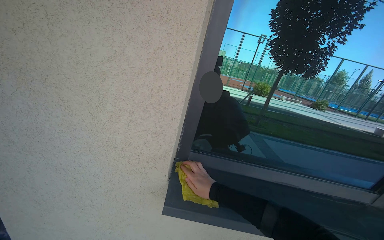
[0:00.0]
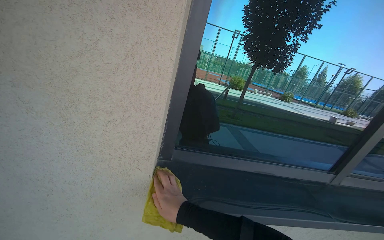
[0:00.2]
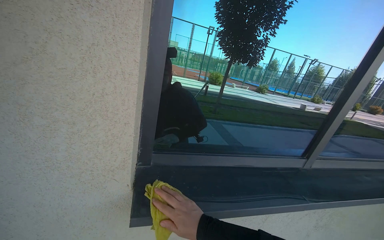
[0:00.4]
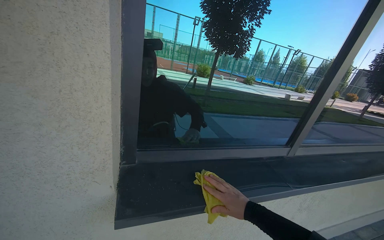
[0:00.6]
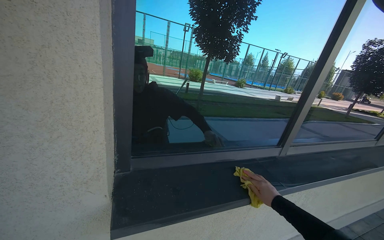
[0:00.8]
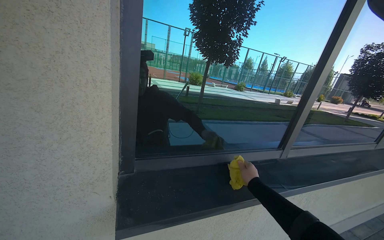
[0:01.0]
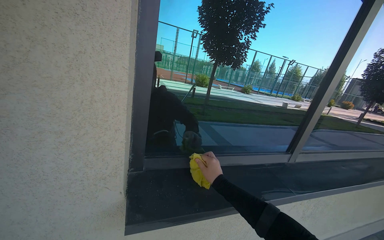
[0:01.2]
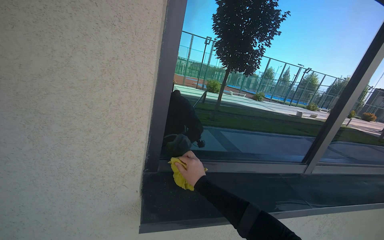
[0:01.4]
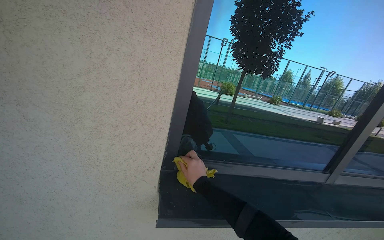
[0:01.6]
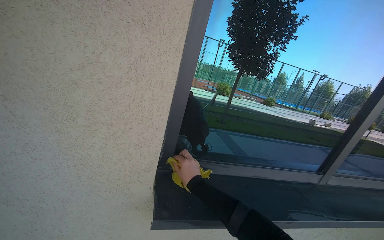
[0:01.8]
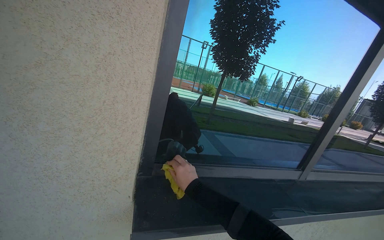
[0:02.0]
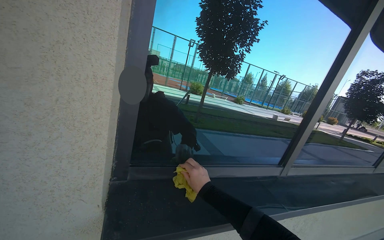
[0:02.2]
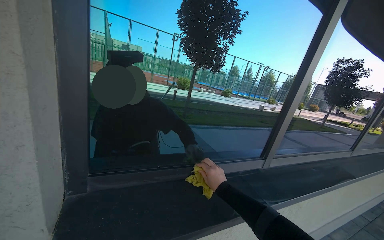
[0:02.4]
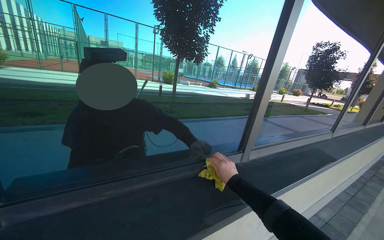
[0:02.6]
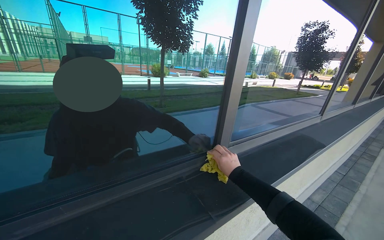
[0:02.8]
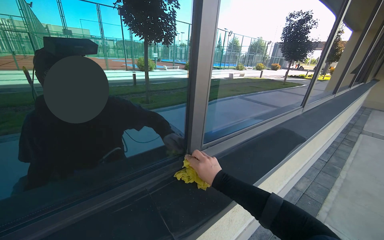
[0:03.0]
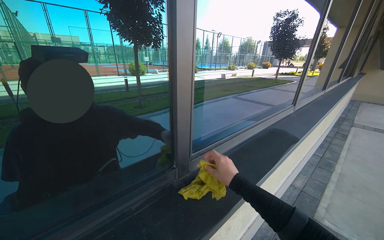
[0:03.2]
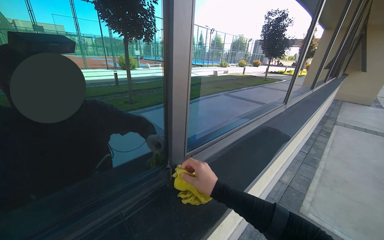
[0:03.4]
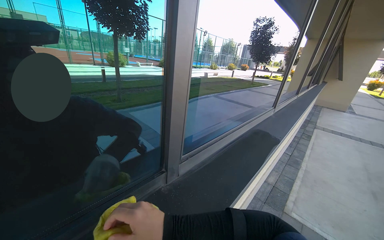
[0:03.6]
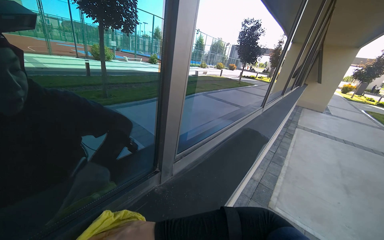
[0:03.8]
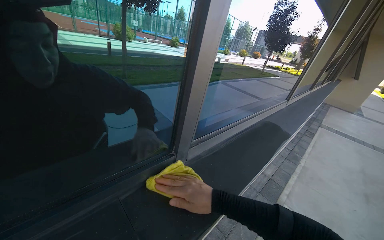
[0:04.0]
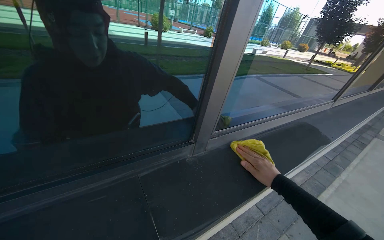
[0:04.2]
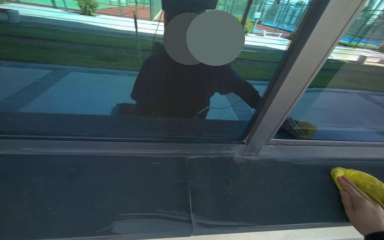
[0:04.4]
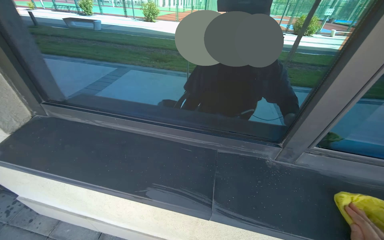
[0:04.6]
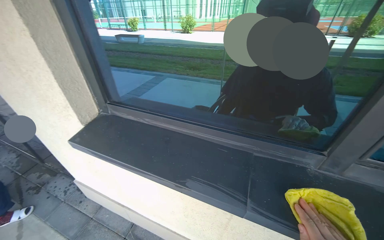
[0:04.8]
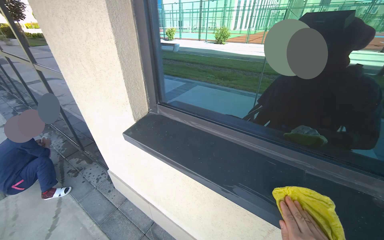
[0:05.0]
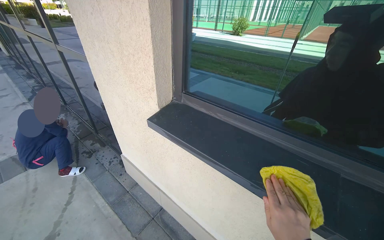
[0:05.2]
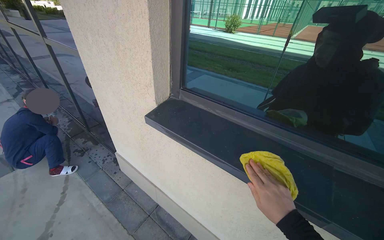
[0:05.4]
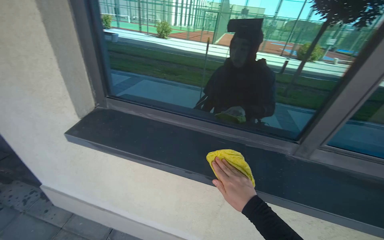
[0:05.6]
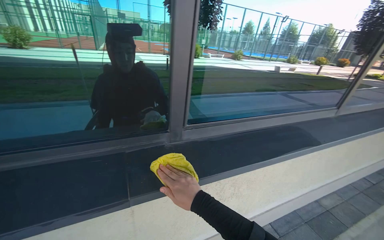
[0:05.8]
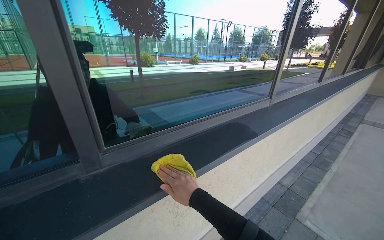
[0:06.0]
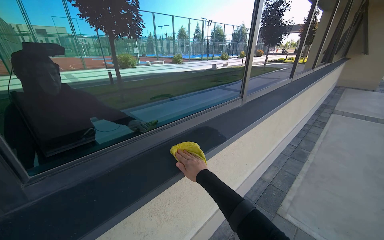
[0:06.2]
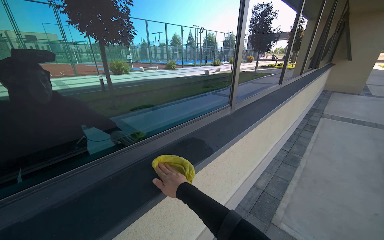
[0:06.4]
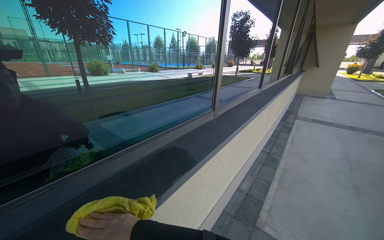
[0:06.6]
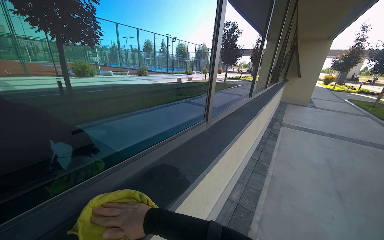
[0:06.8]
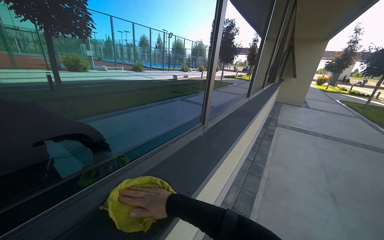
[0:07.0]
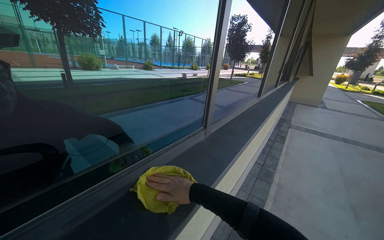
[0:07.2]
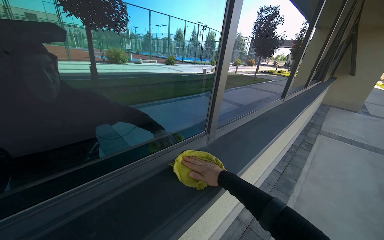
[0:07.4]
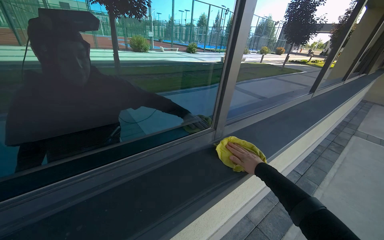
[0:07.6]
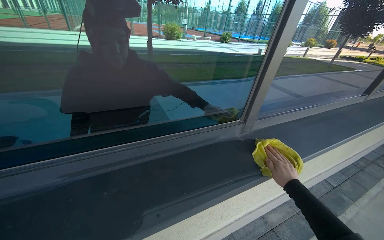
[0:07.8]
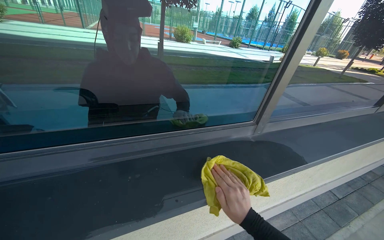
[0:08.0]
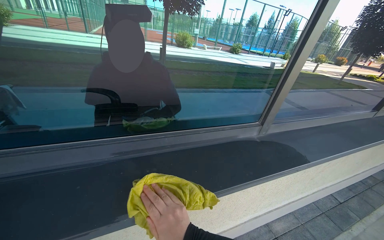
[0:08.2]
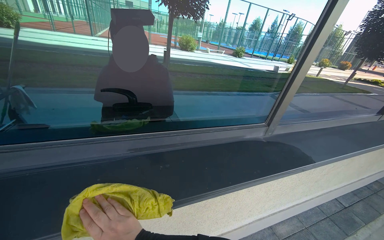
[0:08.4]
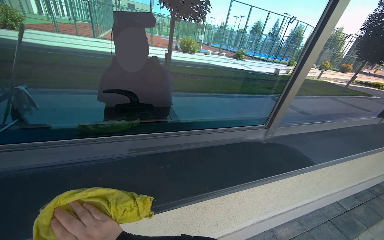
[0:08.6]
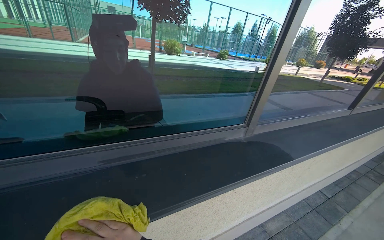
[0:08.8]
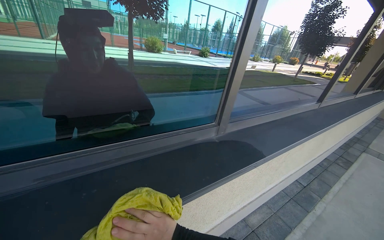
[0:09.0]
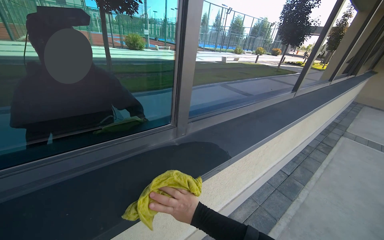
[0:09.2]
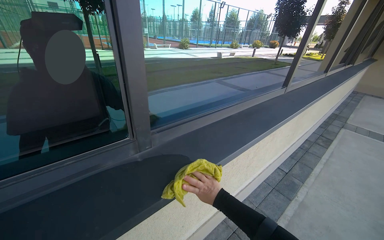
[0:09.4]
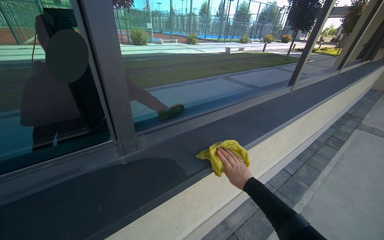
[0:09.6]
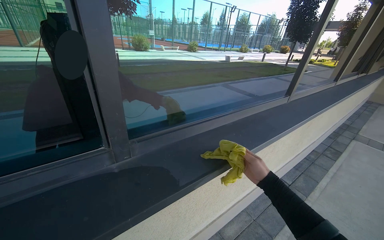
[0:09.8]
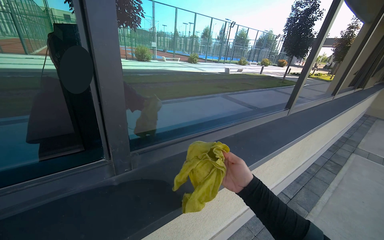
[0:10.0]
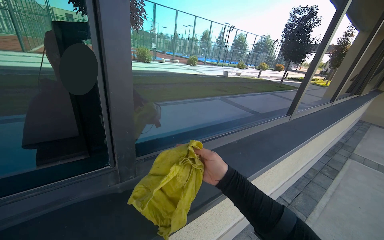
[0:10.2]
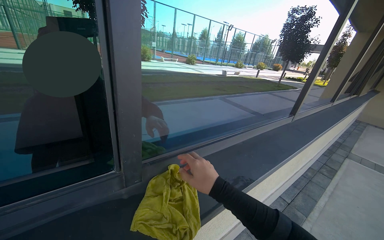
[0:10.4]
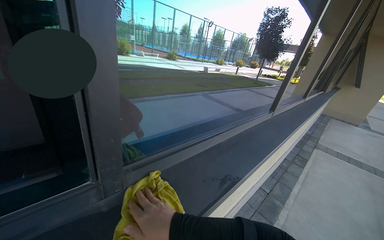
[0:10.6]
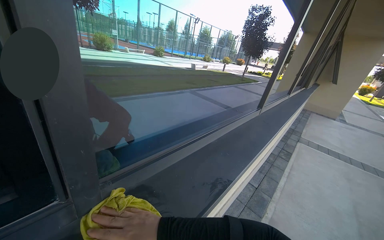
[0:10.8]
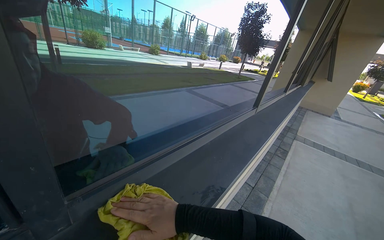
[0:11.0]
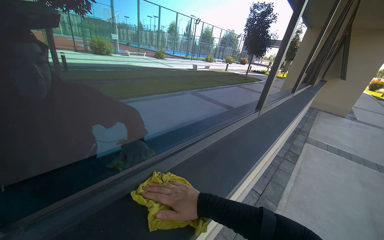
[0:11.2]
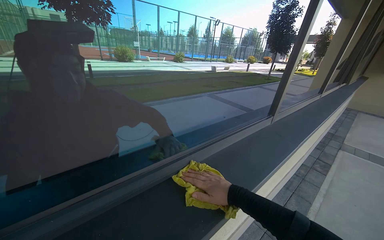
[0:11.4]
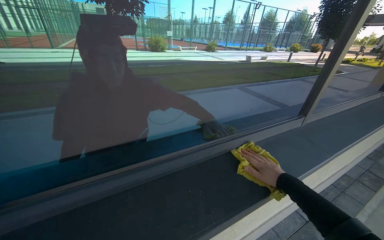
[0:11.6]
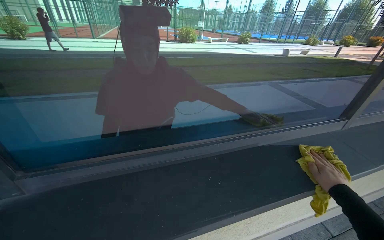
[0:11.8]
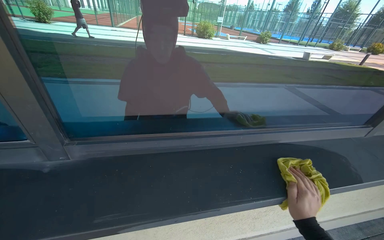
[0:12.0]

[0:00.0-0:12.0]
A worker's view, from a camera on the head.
Job: wiping surfaces.
The whole recording: Wiping window frame. The worker wipes the inside of the opened window frames with a yellow cloth.
0:00.0 to 0:01.6: The right hand goes to the right and returns, about 40 cm each way.
0:01.6 to 0:03.0: The wearer moves some 60 cm. The head turns to the right by approximately 30 degrees.
0:03.0 to 0:04.4: The wearer's head swings roughly 35 degrees to the left.
0:04.4 to 0:06.0: The wearer looks approximately 30 degrees further to the right.
0:06.0 to 0:07.6: The camera travels some 70 cm.
0:10.4 to 0:12.0: The wearer looks about 25 degrees further to the left.

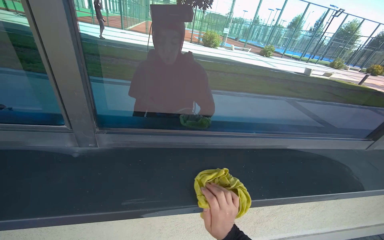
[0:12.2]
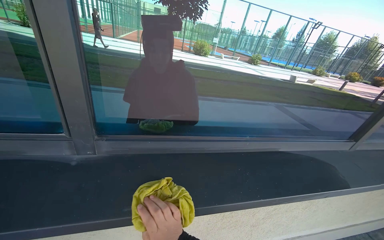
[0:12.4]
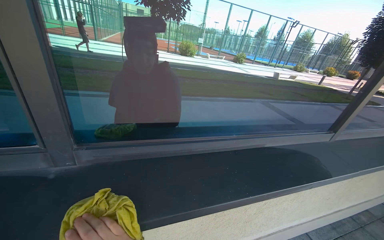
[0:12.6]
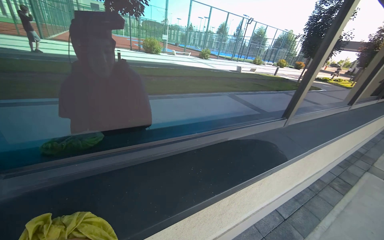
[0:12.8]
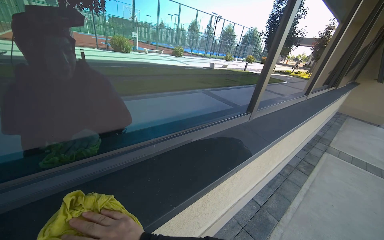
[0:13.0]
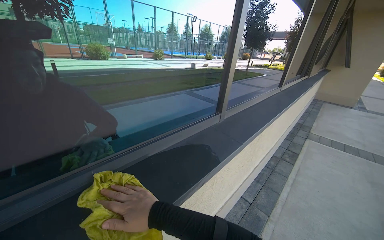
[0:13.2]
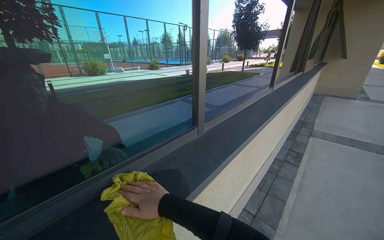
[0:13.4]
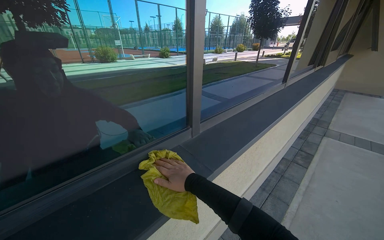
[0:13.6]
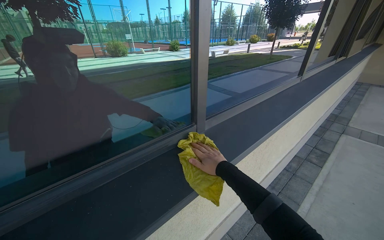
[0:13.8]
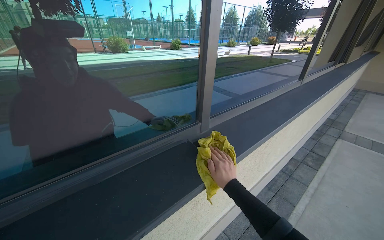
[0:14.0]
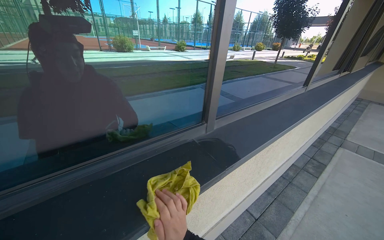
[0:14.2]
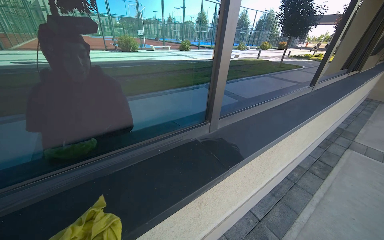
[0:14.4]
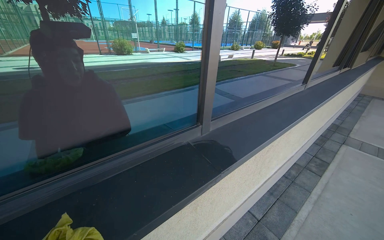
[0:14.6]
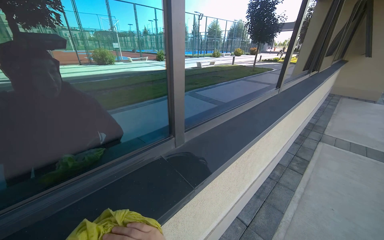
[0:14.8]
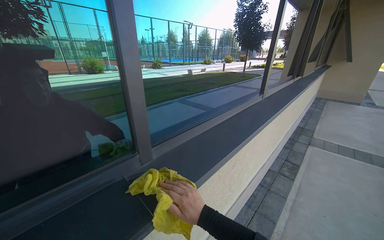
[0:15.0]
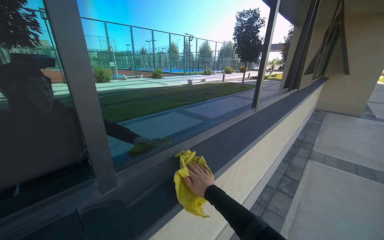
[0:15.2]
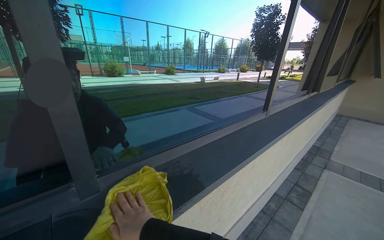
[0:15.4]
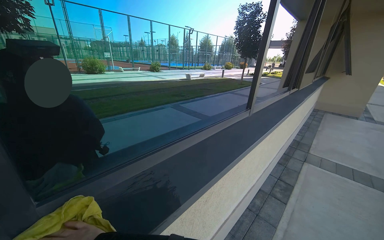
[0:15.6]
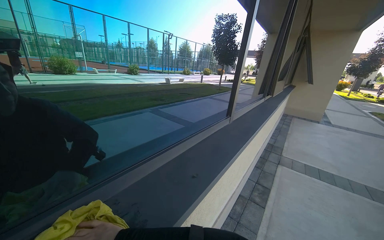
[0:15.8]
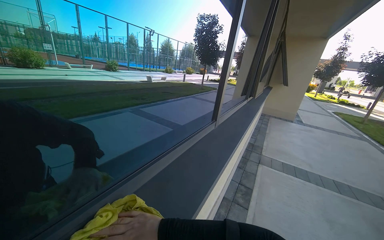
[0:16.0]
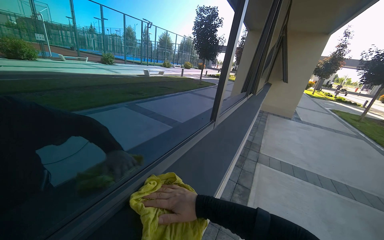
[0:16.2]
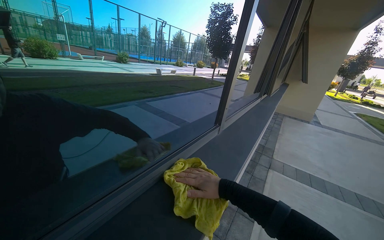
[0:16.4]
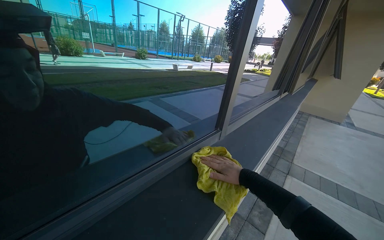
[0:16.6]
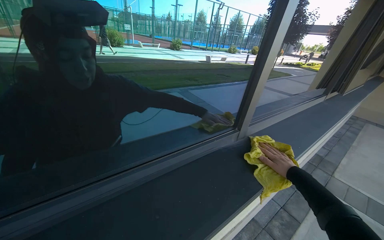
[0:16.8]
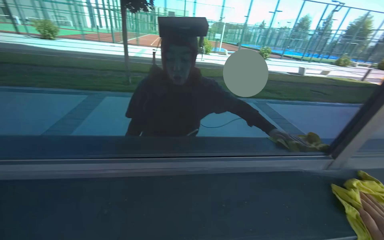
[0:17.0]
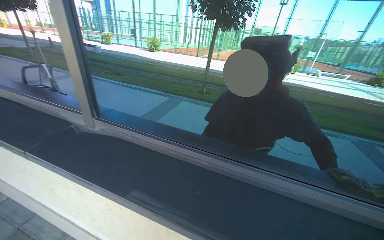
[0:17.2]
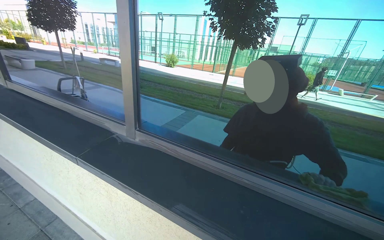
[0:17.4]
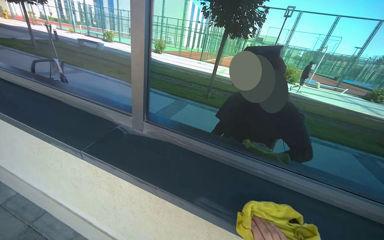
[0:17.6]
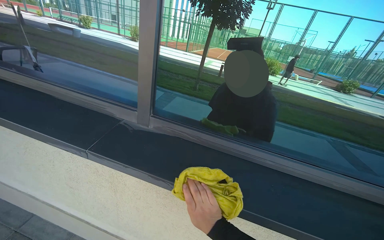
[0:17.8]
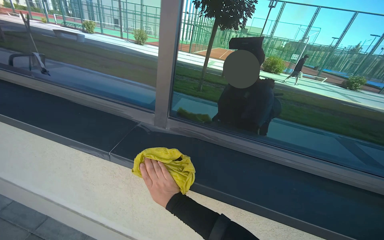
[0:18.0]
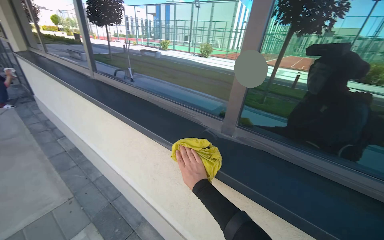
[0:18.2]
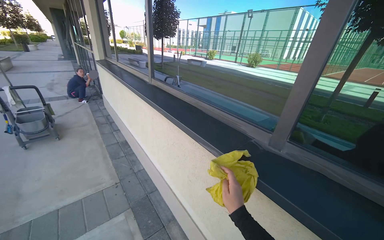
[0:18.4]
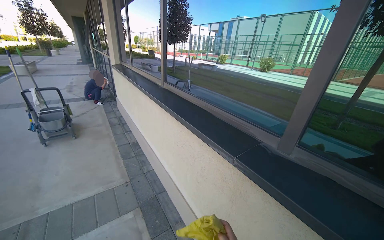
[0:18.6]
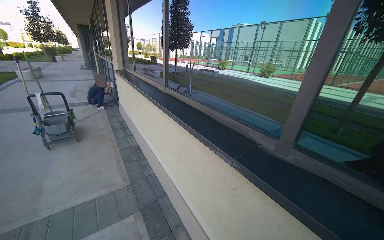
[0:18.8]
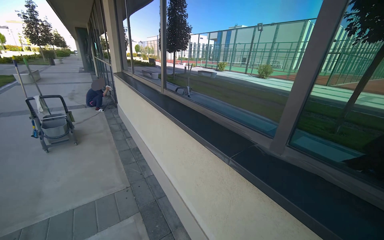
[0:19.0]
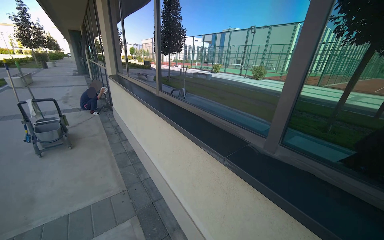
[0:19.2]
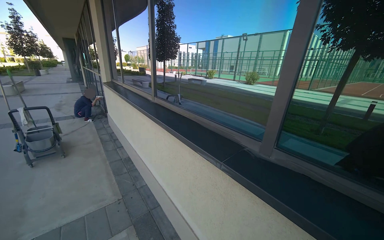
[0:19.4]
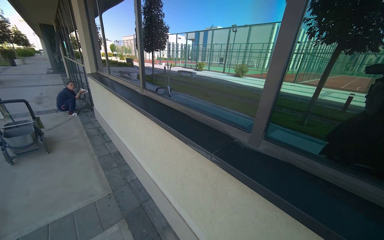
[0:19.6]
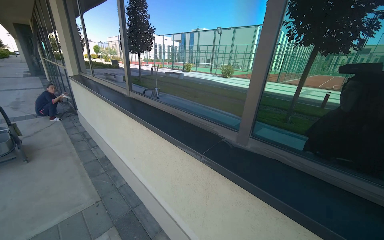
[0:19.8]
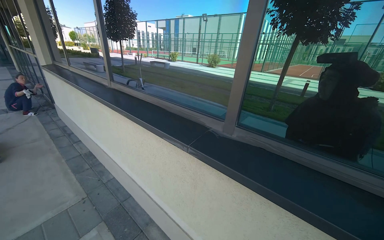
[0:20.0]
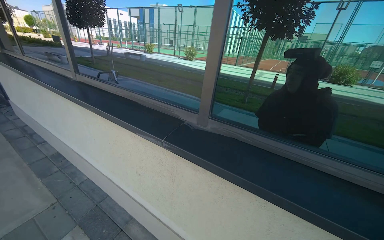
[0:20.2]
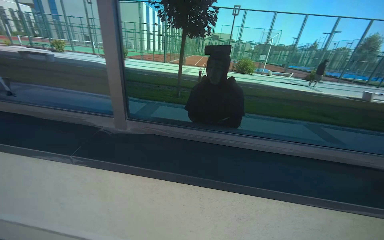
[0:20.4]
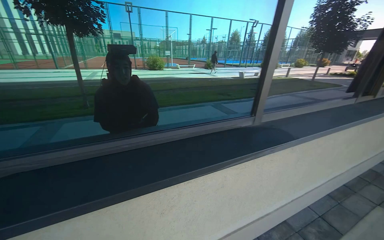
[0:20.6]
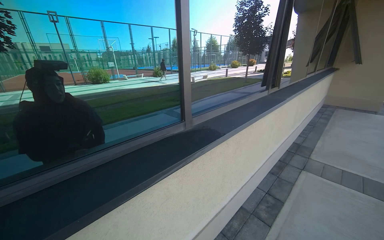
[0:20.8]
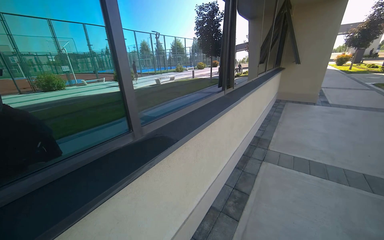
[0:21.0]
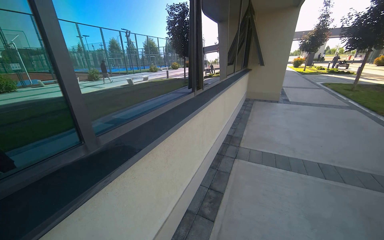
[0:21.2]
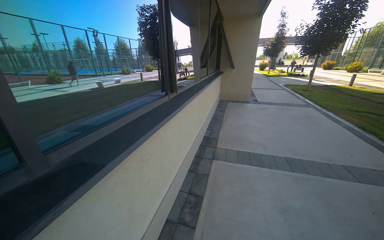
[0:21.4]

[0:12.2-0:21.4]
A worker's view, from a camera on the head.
Job: wiping surfaces.
The whole recording: Wiping window frame. The worker wipes the inside of the opened window frames with a yellow cloth.
0:12.2 to 0:13.8: The camera travels roughly 60 cm. The wearer's head swings roughly 30 degrees to the right.
0:15.2 to 0:16.8: The head travels approximately 80 cm.
0:16.8 to 0:18.4: The wearer moves approximately 60 cm. The head turns to the left by roughly 90 degrees.
